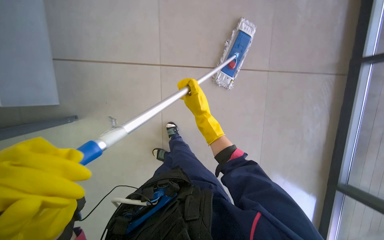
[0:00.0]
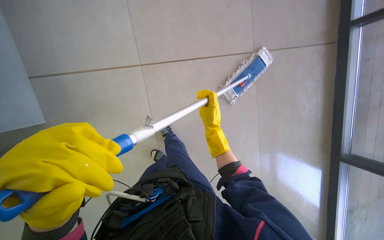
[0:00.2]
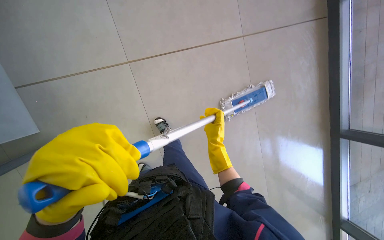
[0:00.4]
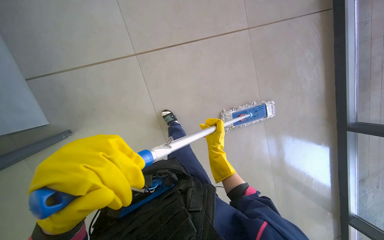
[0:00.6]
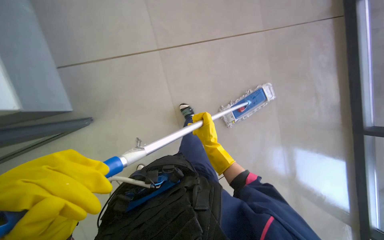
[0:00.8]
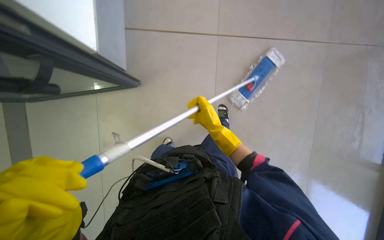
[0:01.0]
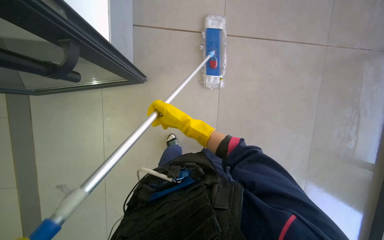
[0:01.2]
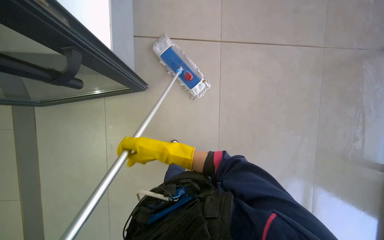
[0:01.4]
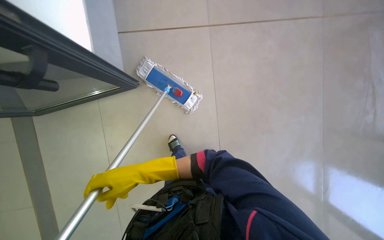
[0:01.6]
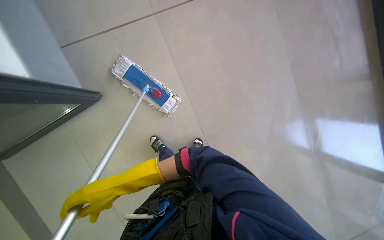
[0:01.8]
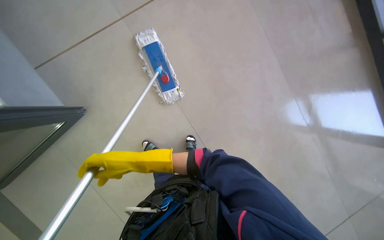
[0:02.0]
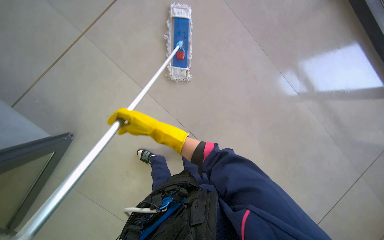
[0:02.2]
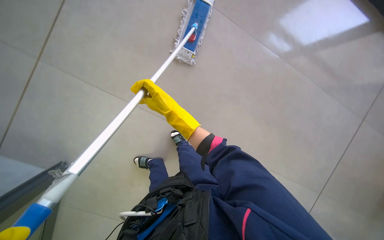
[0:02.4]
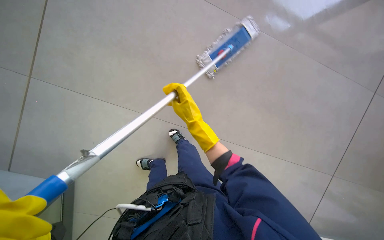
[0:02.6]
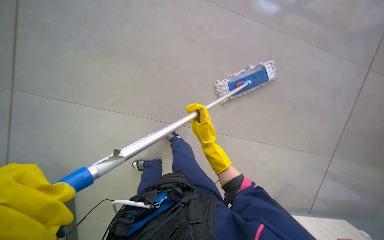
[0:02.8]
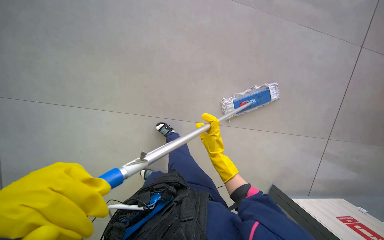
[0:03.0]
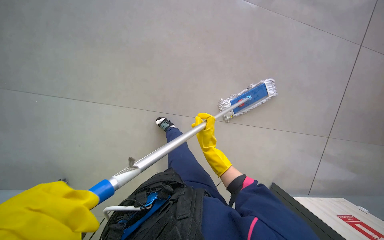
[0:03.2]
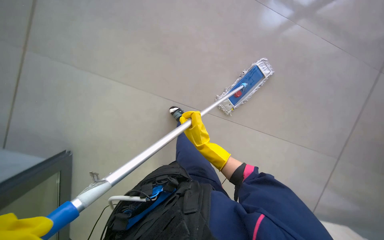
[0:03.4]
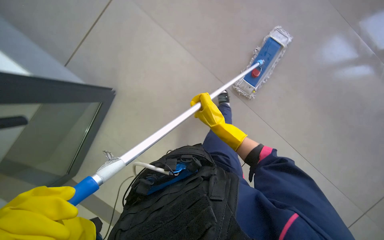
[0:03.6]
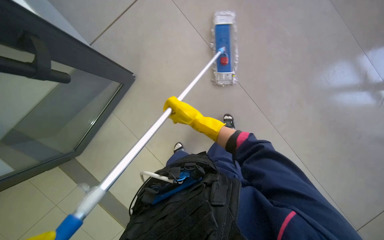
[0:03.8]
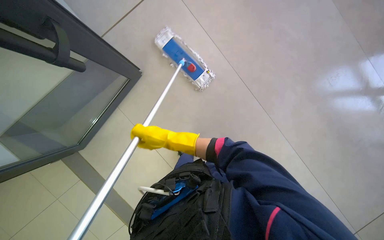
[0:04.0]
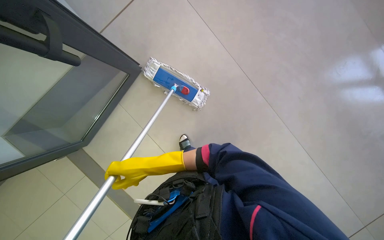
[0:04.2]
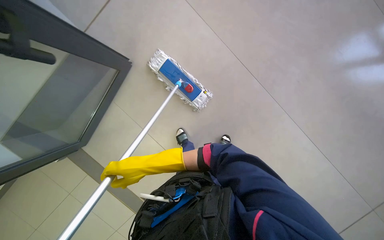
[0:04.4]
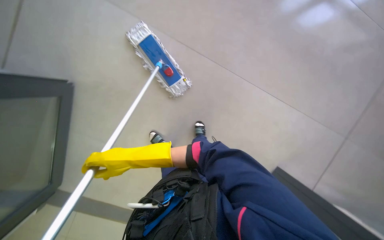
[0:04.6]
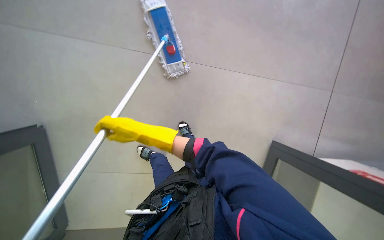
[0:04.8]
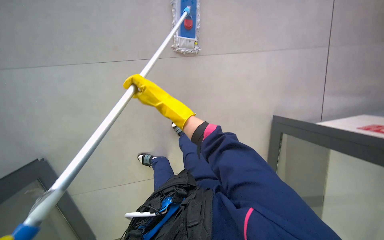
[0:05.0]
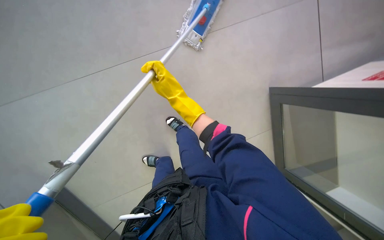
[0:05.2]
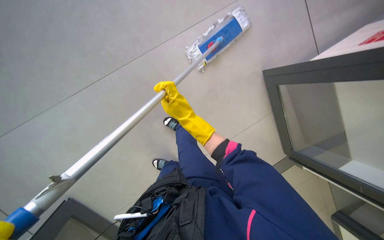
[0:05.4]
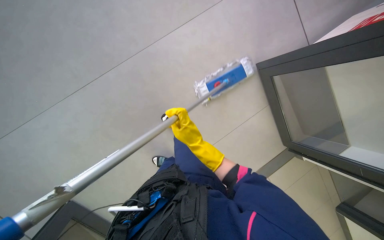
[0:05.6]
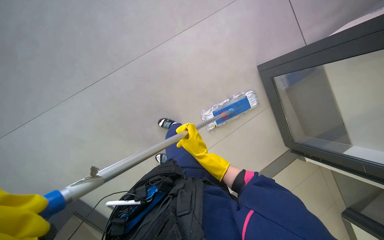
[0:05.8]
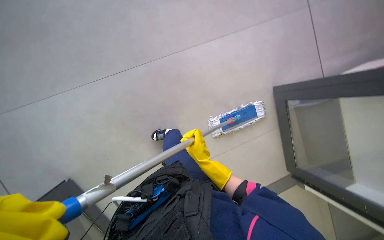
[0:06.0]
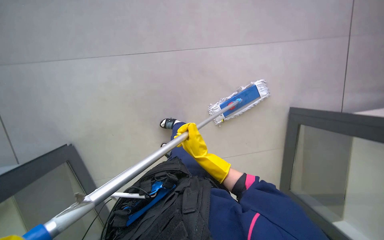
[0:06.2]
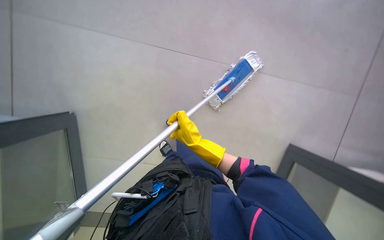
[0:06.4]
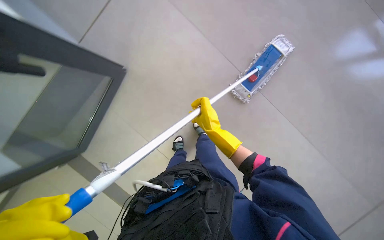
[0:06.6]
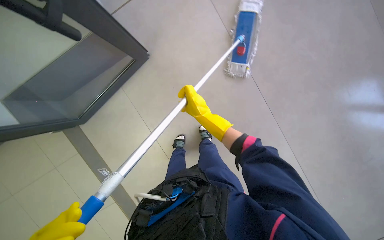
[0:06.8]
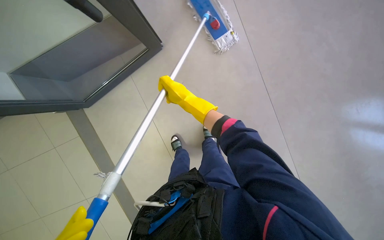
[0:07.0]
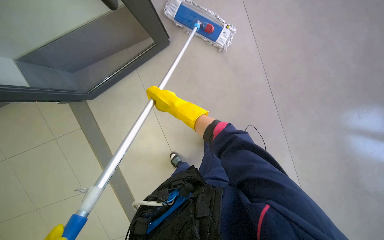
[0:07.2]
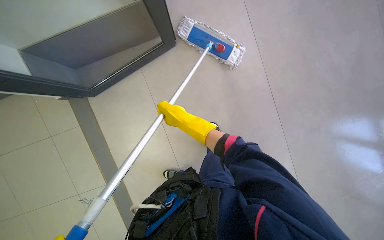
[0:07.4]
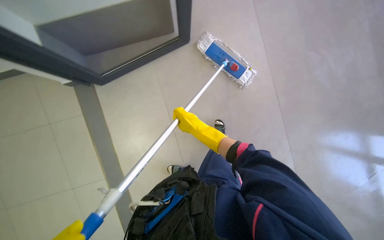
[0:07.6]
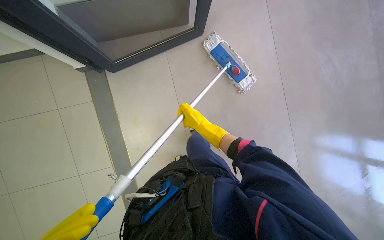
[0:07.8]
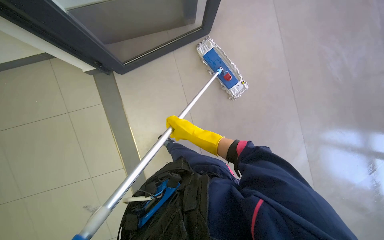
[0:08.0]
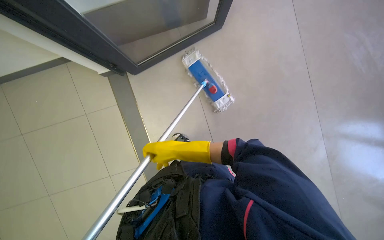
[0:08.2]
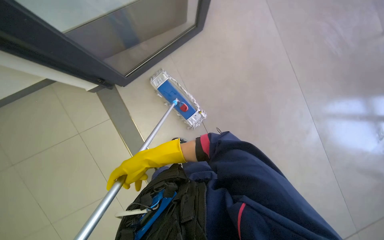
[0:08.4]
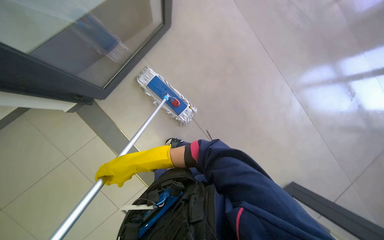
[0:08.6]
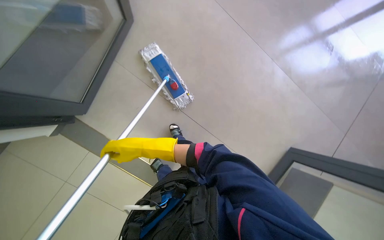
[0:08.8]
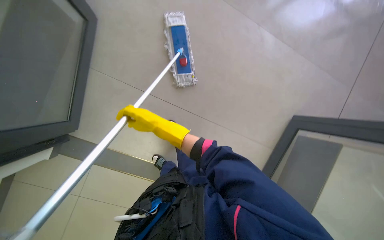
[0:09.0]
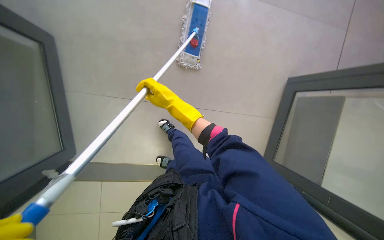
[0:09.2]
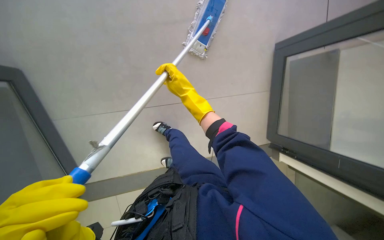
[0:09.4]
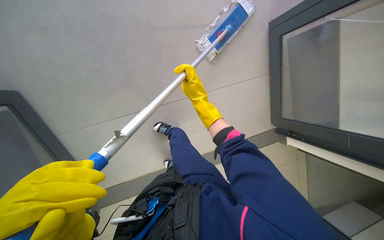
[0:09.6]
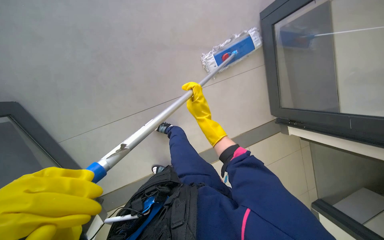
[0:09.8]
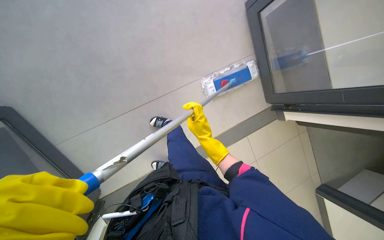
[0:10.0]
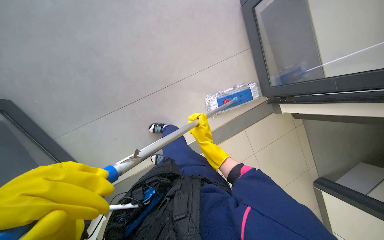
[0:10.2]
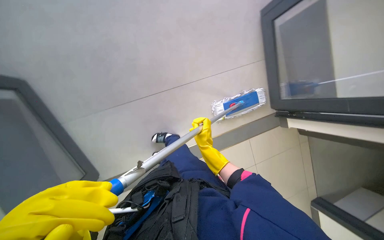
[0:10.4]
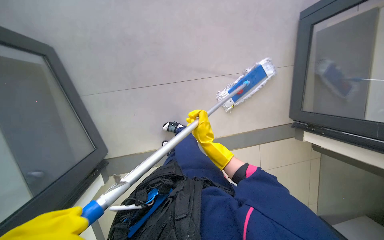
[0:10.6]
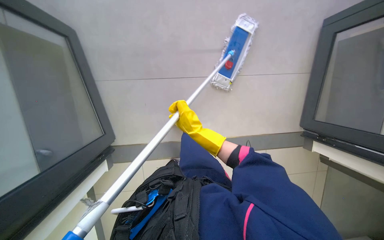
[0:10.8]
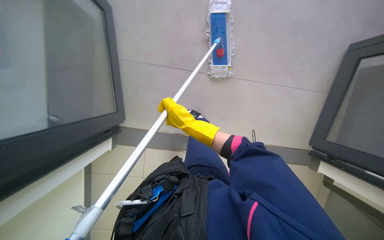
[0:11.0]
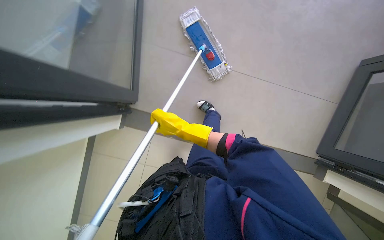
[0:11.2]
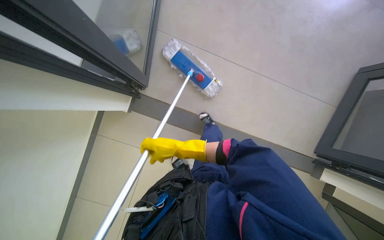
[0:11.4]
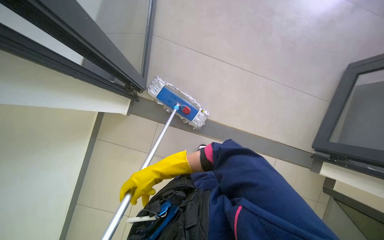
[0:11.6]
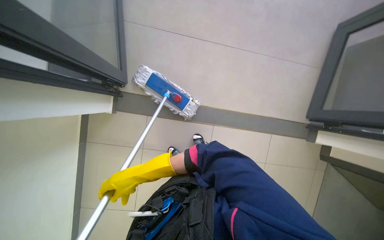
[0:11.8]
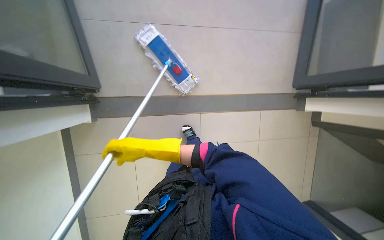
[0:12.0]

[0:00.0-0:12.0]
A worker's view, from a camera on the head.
Job: mopping floor.
The whole recording: Mopping floor. The worker mops the floor with a flat mop.
0:00.0 to 0:01.6: The view tilts roughly 20 degrees upward.
0:01.6 to 0:03.0: The right hand is displaced to the right and up the picture by approximately 30 cm.
0:03.0 to 0:04.4: The right hand shifts about 25 cm to the left.
0:06.0 to 0:07.6: The scene rotates clockwise by roughly 30 degrees. The right hand shifts some 10 cm up the picture.
0:09.0 to 0:10.4: The right hand is displaced down the picture by some 15 cm.

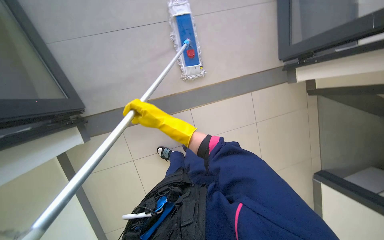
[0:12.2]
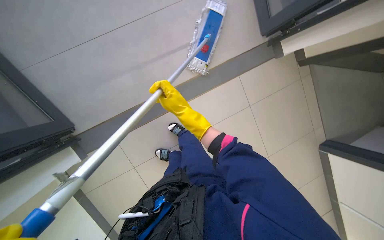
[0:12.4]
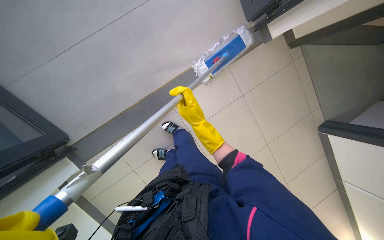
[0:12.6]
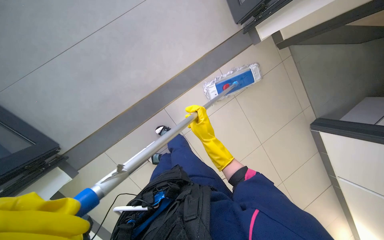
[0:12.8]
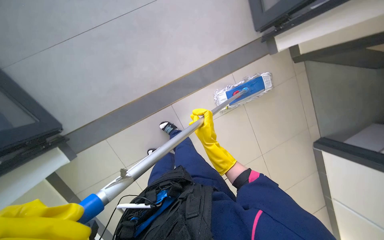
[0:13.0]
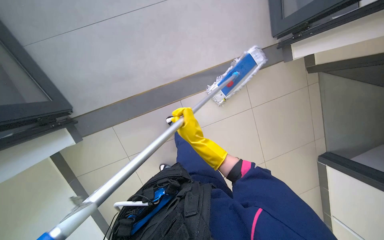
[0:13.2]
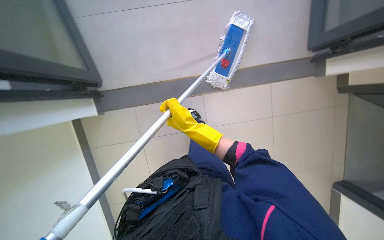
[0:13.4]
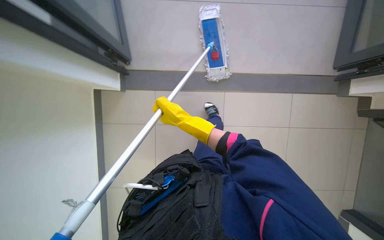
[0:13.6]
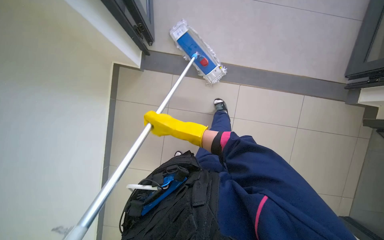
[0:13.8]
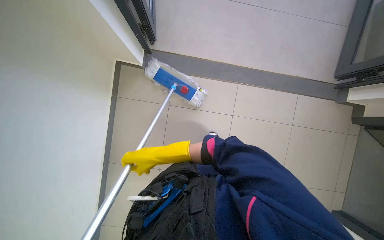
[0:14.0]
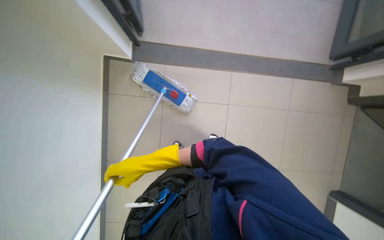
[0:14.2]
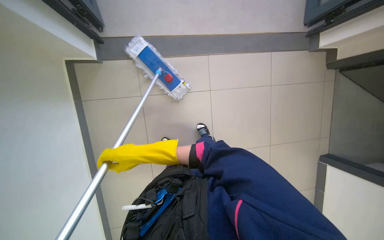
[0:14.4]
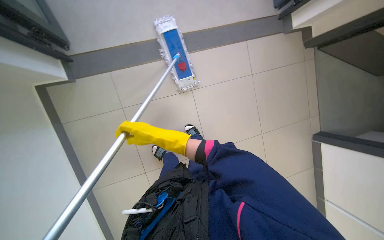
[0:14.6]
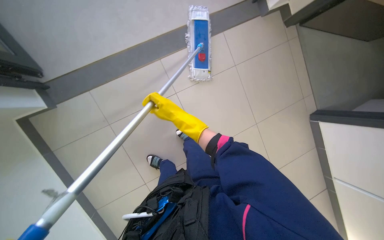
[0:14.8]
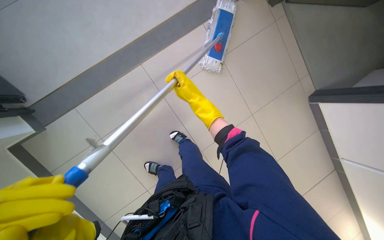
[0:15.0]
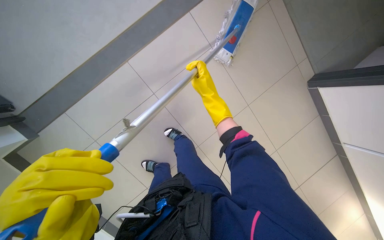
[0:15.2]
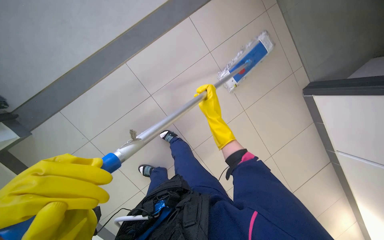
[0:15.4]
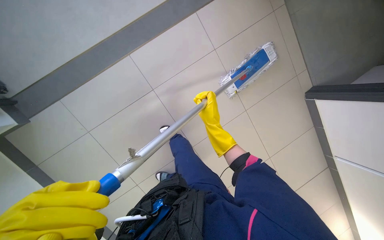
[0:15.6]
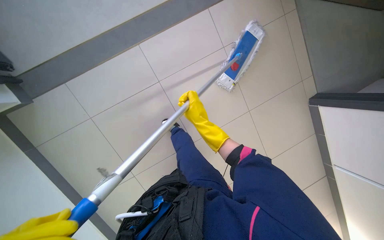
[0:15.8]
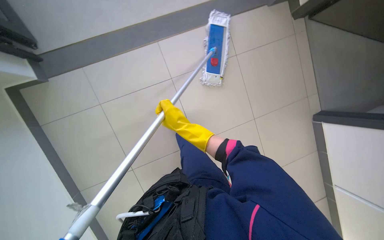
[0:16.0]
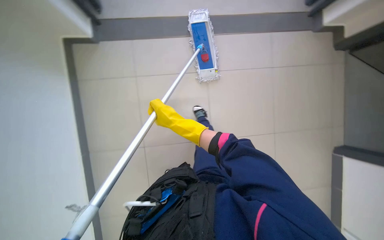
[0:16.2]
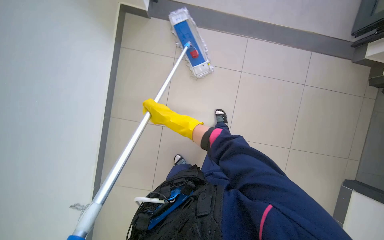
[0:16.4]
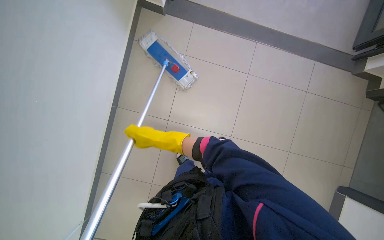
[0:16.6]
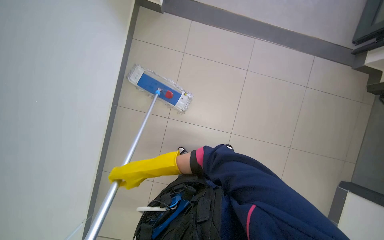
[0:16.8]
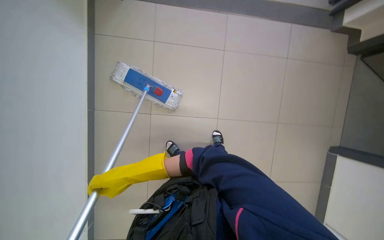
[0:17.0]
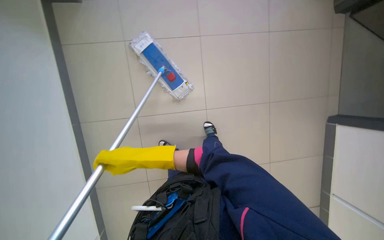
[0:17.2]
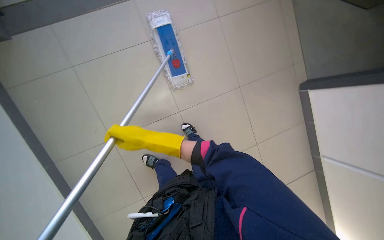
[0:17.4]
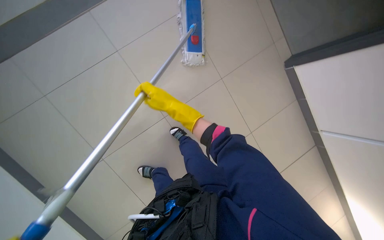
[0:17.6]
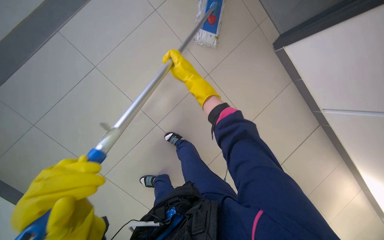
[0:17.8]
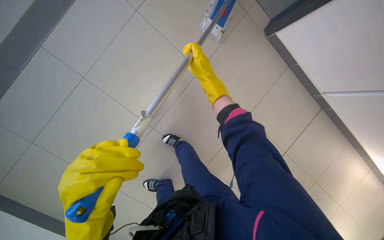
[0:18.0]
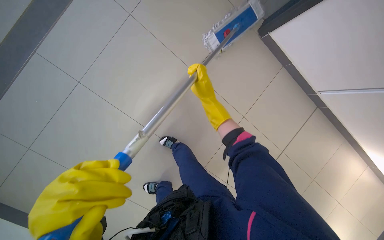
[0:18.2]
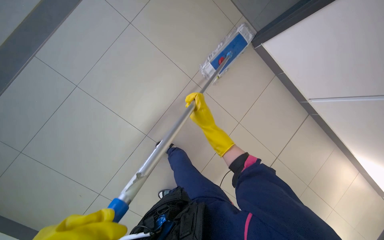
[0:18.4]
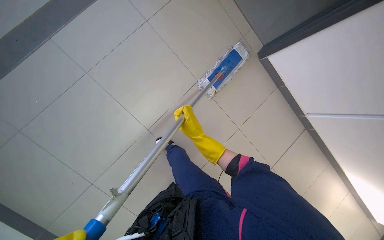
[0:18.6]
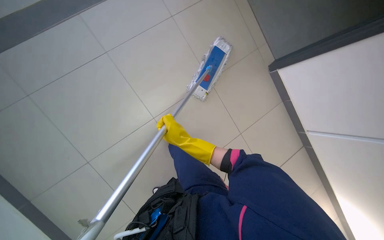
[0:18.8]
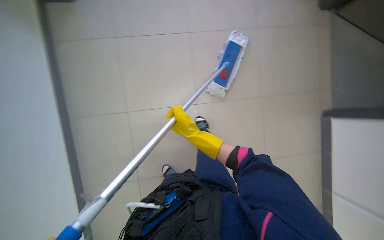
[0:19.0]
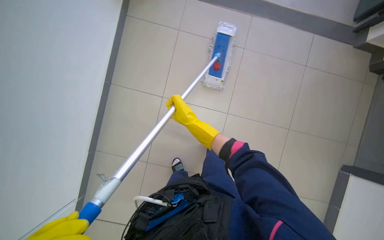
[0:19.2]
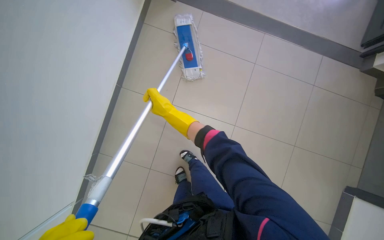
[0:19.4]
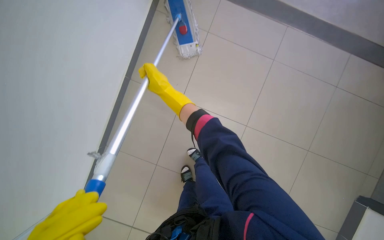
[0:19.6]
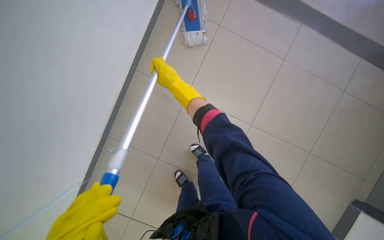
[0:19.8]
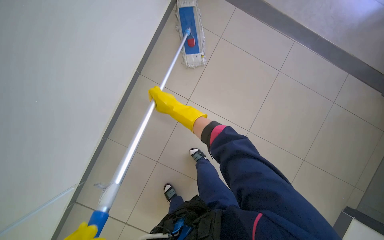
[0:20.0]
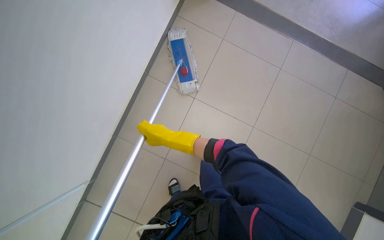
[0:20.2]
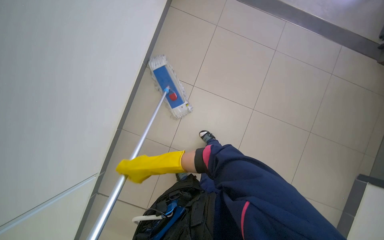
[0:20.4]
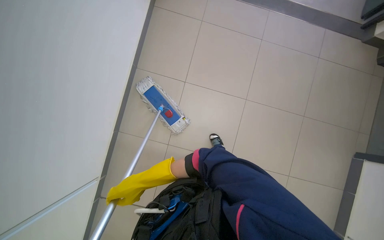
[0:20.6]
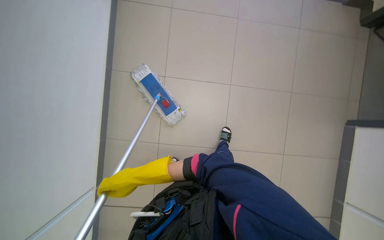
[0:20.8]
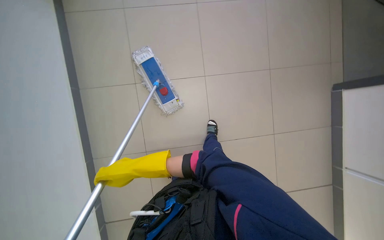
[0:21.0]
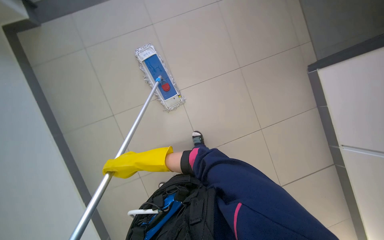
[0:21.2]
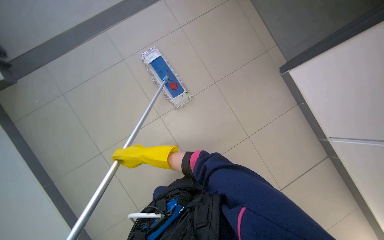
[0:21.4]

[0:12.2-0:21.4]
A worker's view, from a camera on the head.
Job: mopping floor.
The whole recording: Mopping floor. The worker mops the floor with a flat mop.
0:12.2 to 0:13.8: The right hand reaches approximately 30 cm to the right, then returns.
0:13.8 to 0:15.2: The wearer looks some 15 degrees further downward. Everything in view rotates roughly 35 degrees counterclockwise. The right hand shifts approximately 35 cm to the right.
0:15.2 to 0:16.8: The right hand moves to the left and down the picture, some 30 cm.
0:18.4 to 0:19.8: The right hand heads to the left and up the picture, covering roughly 25 cm.
0:19.8 to 0:21.4: The right hand is displaced down the picture and to the left by roughly 20 cm.
